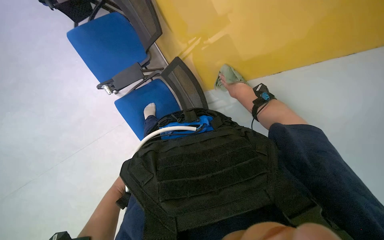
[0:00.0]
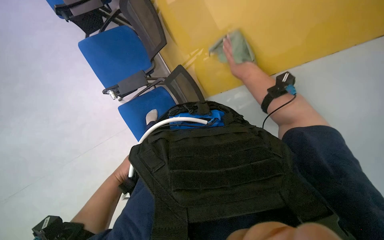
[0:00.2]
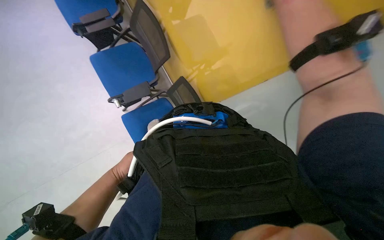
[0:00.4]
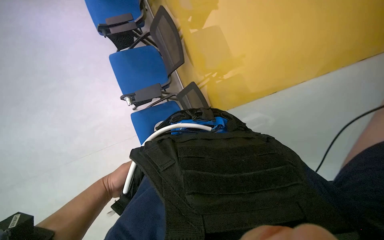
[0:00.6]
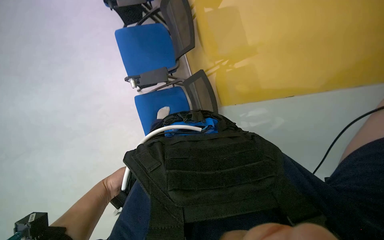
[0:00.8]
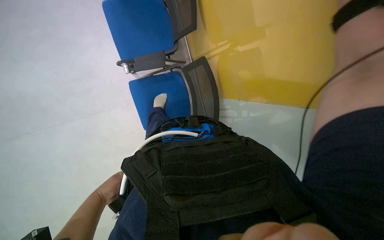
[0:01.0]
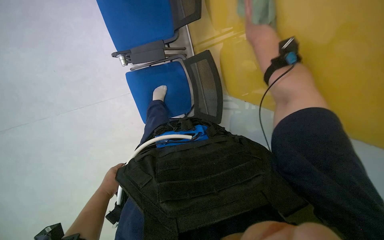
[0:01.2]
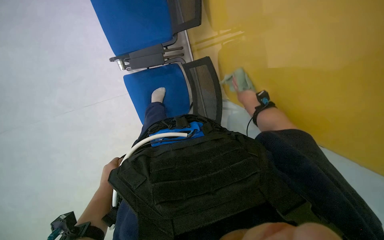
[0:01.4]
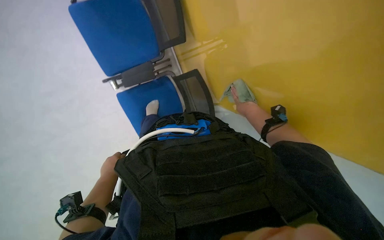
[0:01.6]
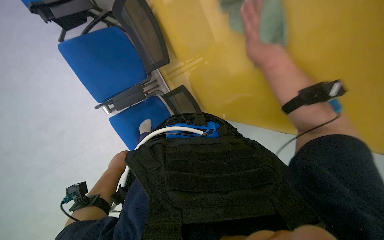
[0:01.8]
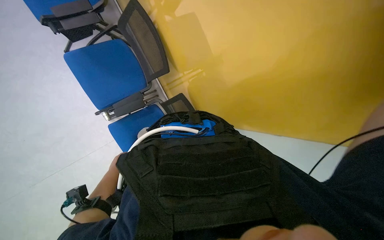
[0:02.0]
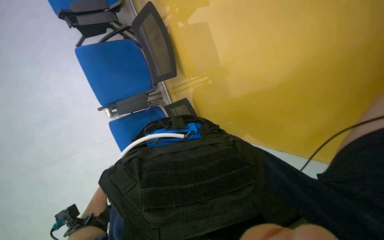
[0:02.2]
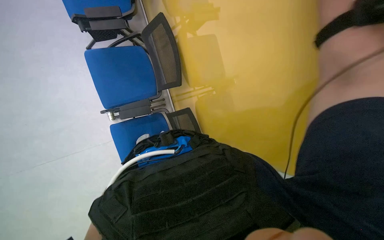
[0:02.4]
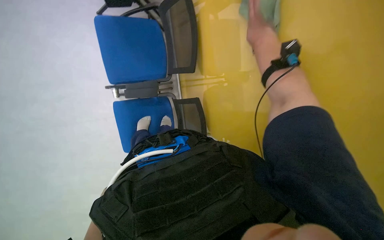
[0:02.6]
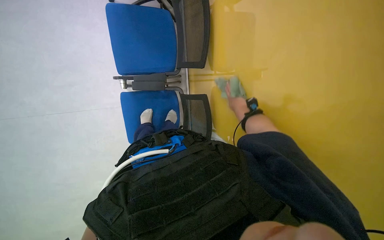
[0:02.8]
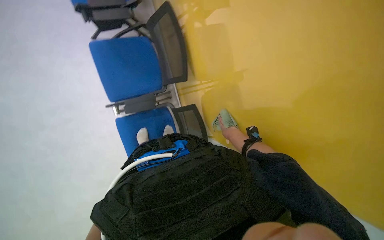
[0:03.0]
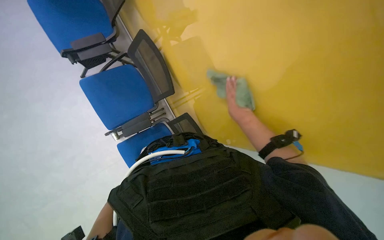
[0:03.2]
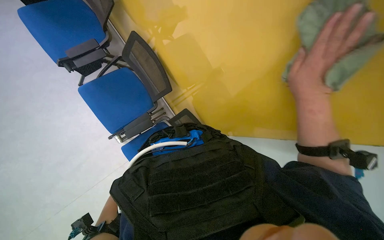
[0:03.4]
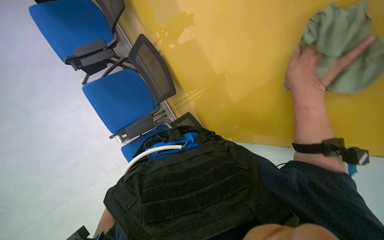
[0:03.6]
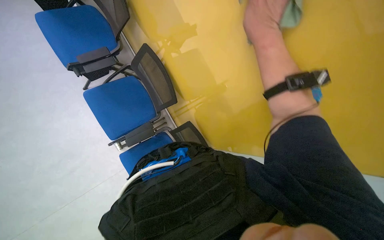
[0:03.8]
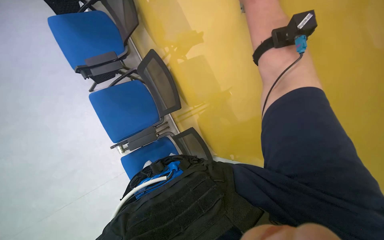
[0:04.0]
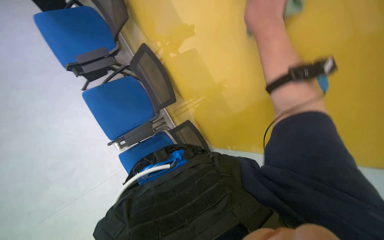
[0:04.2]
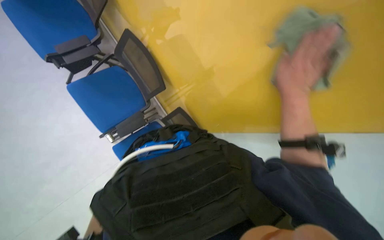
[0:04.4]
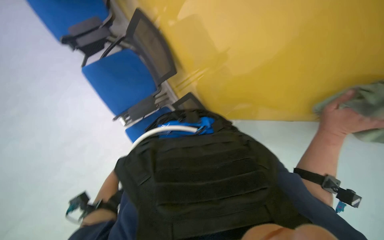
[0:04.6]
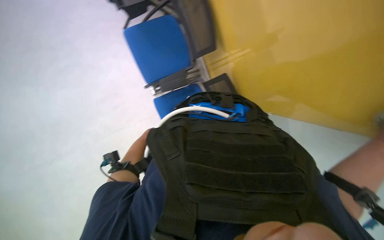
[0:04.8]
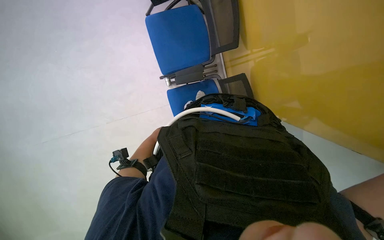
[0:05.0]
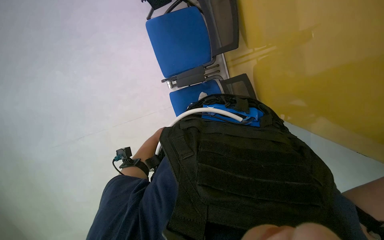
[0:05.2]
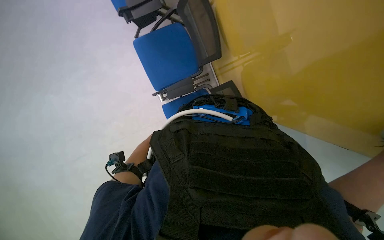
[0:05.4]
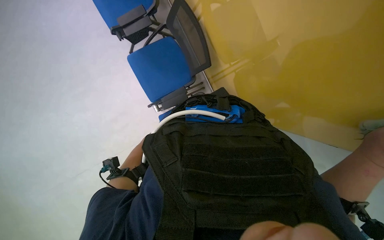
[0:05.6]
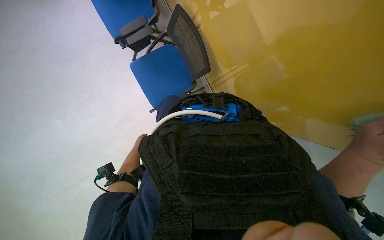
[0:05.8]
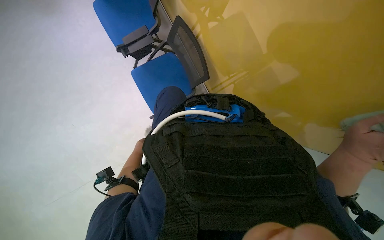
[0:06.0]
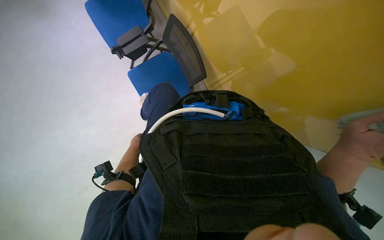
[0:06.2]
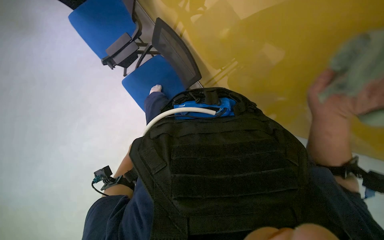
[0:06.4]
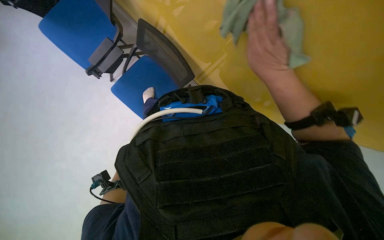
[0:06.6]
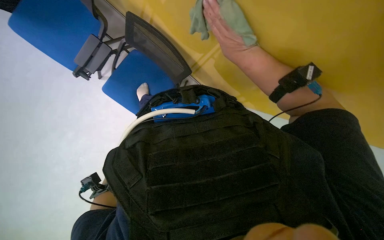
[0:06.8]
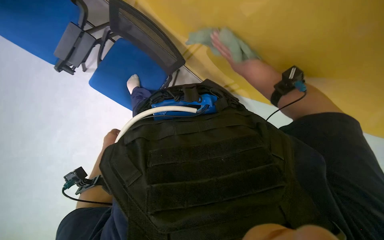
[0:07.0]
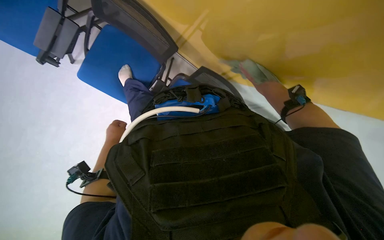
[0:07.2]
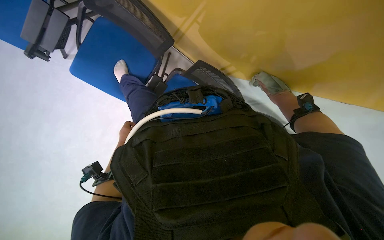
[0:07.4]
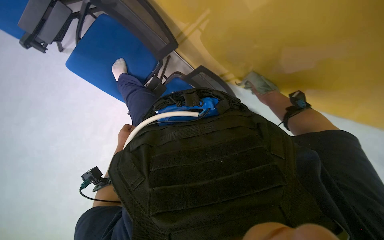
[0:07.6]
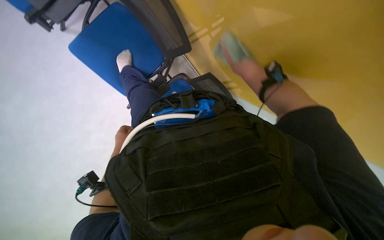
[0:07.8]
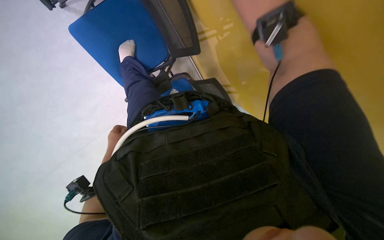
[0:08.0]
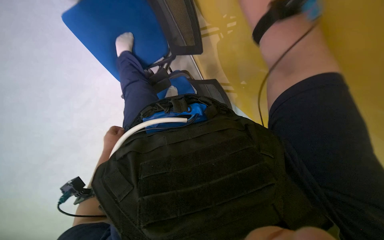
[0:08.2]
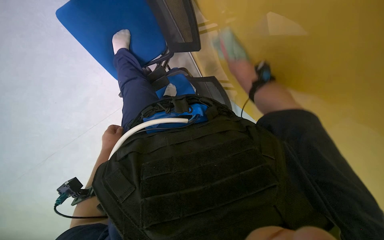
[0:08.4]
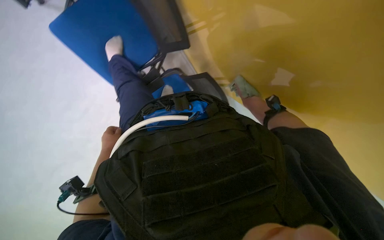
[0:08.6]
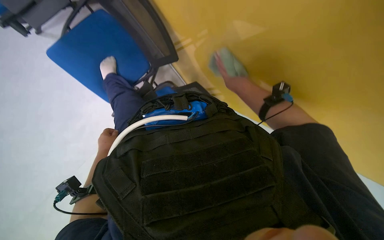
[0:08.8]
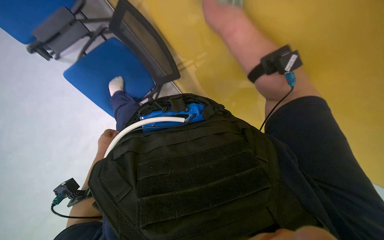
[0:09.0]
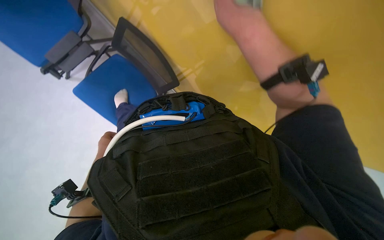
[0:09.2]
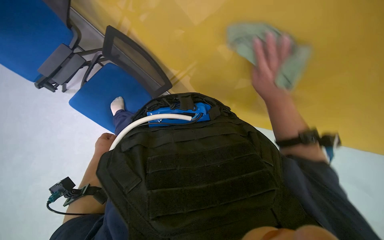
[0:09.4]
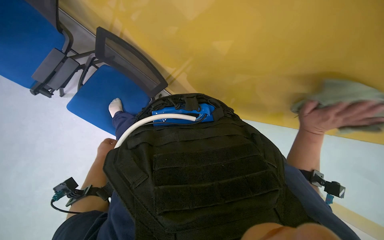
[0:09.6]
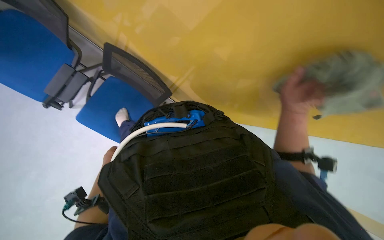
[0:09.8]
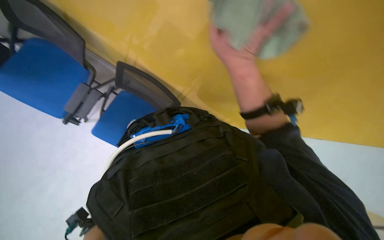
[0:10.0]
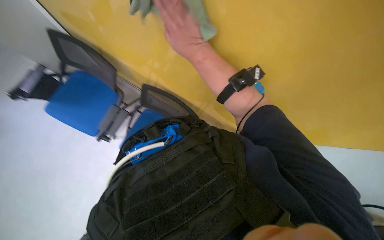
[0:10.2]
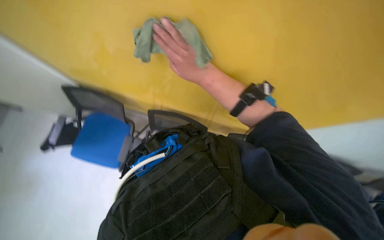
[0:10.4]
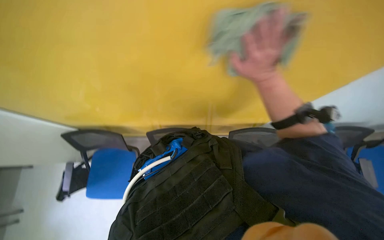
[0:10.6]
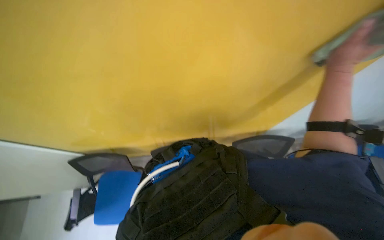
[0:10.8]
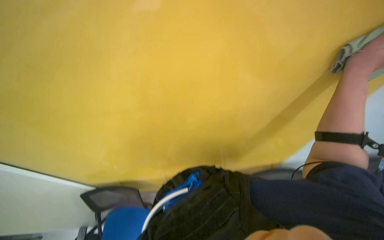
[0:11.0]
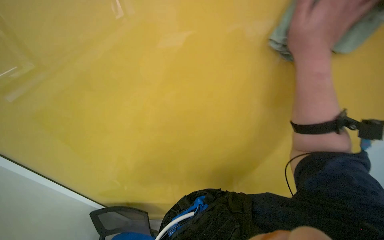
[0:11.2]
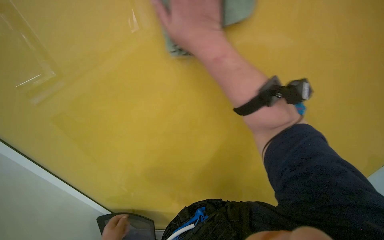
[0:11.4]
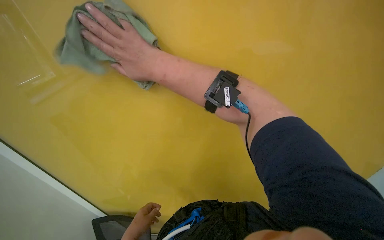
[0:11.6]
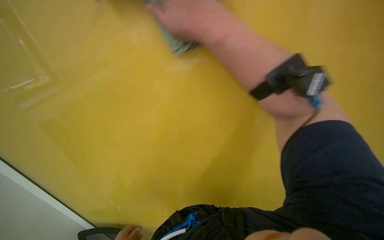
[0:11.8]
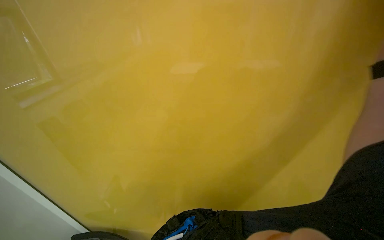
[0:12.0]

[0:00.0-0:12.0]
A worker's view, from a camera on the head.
Job: wiping surfaces.
The whole recording: Wiping yellow wall. The worker wipes the yellow wall with a cloth.
0:01.6 to 0:03.0: The right hand travels up the picture by approximately 25 cm, and reaches about 20 cm nearer to the camera, then returns.
0:03.0 to 0:04.4: The right hand shifts approximately 30 cm nearer to the camera and to the right.
0:04.4 to 0:06.0: The head rotates roughly 20 degrees to the left.
0:06.0 to 0:07.6: The head rotates about 15 degrees to the right.
0:07.6 to 0:09.0: The right hand swings nearer and farther, some 20 cm each way, with 2 reversals.
0:09.0 to 0:10.4: The right hand heads farther from the camera, covering some 10 cm, and travels to the right and back again, some 25 cm each way.
0:10.4 to 0:12.0: The view tilts about 35 degrees upward.

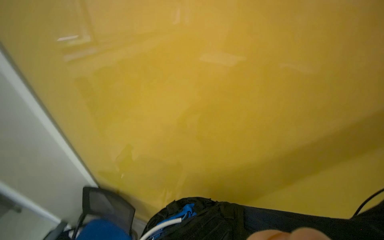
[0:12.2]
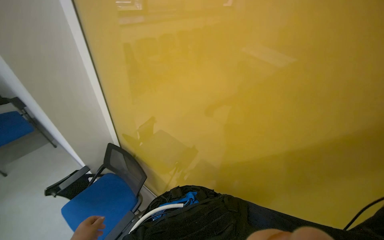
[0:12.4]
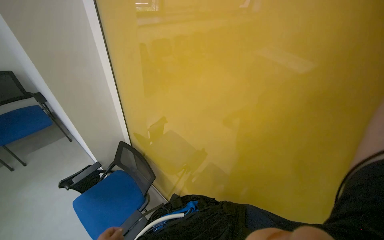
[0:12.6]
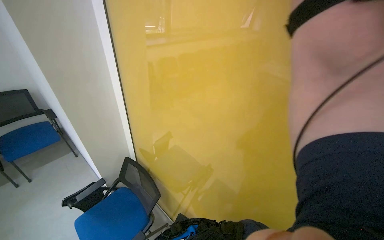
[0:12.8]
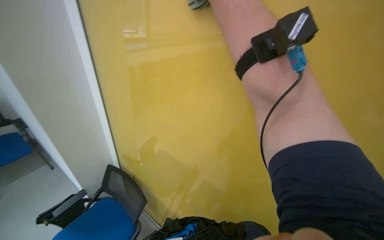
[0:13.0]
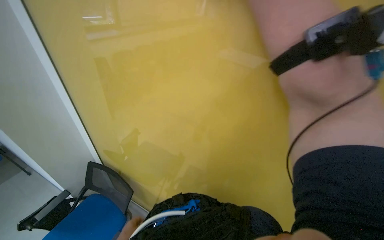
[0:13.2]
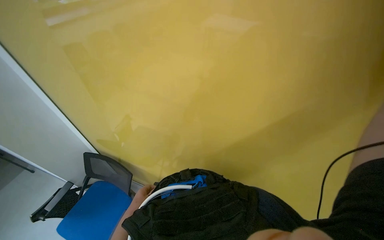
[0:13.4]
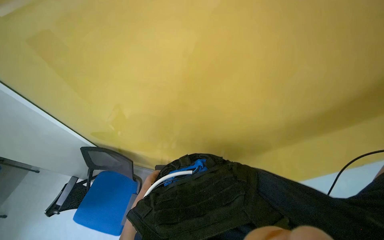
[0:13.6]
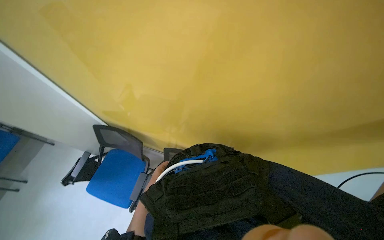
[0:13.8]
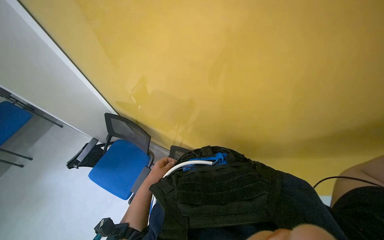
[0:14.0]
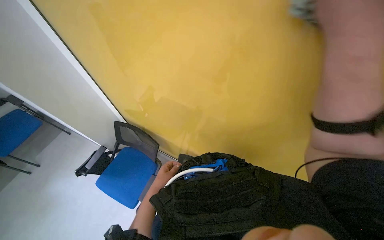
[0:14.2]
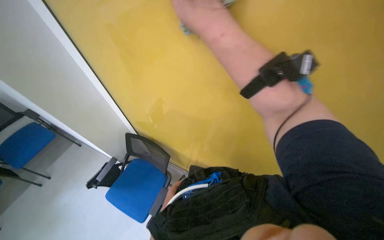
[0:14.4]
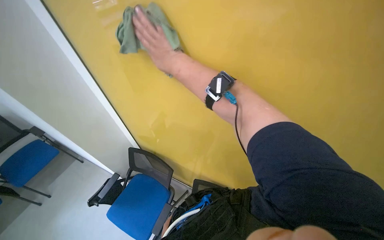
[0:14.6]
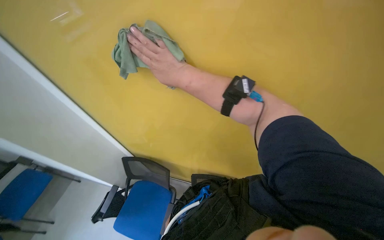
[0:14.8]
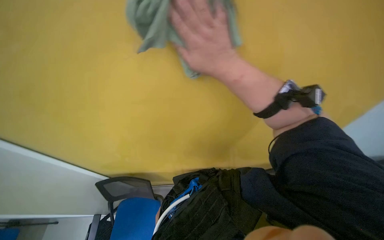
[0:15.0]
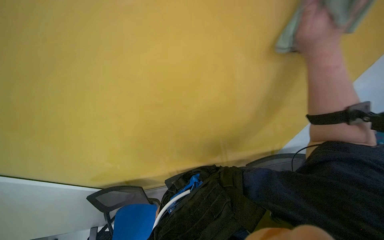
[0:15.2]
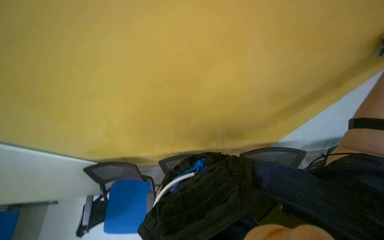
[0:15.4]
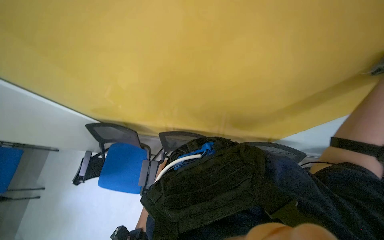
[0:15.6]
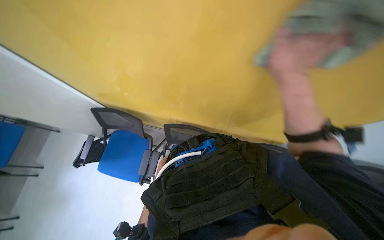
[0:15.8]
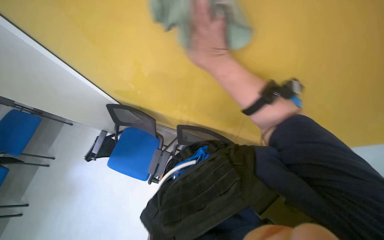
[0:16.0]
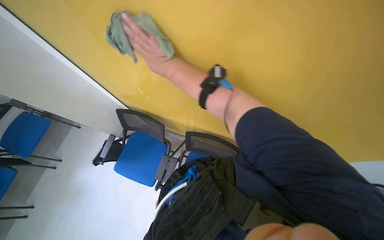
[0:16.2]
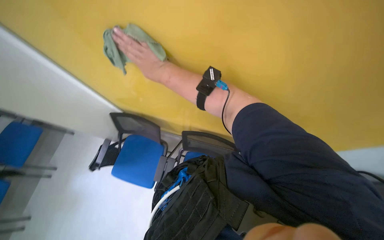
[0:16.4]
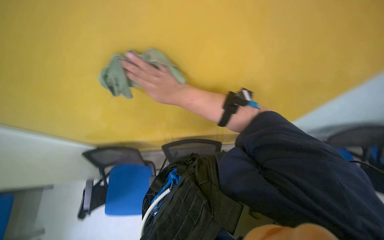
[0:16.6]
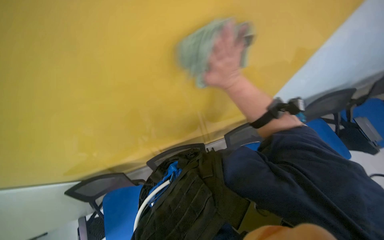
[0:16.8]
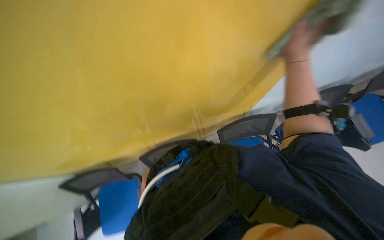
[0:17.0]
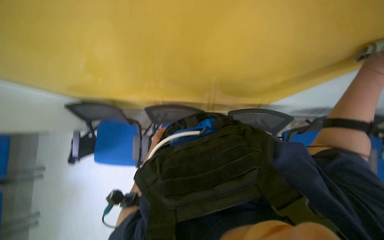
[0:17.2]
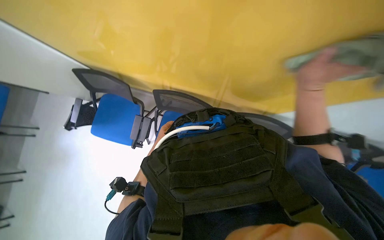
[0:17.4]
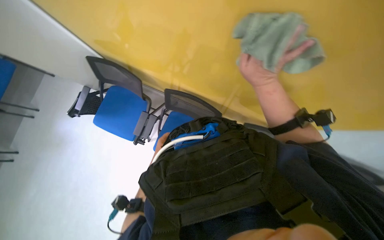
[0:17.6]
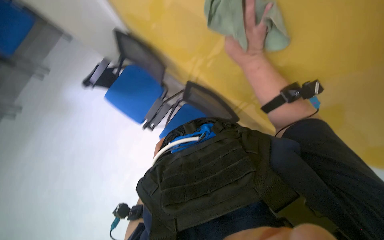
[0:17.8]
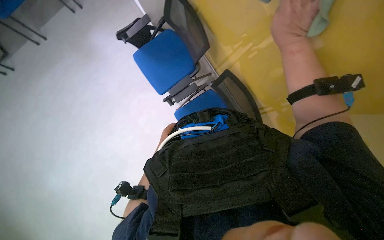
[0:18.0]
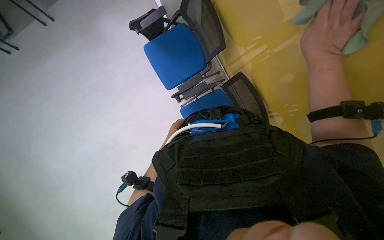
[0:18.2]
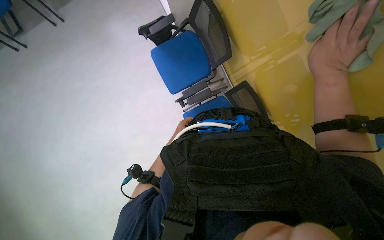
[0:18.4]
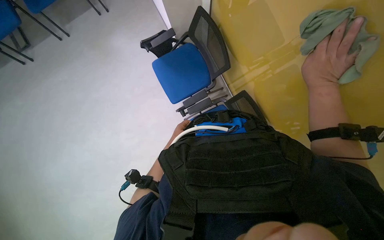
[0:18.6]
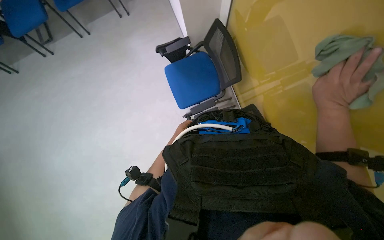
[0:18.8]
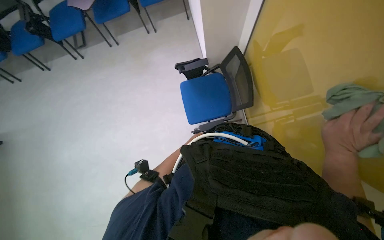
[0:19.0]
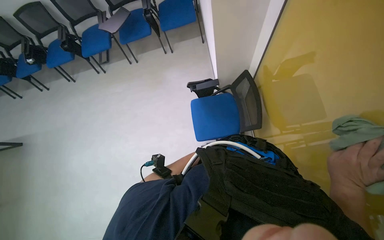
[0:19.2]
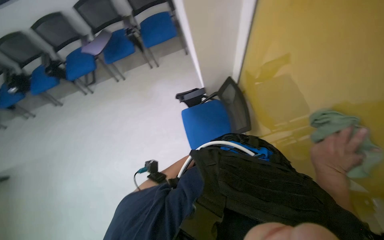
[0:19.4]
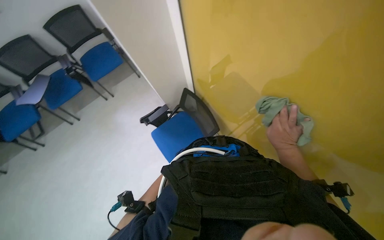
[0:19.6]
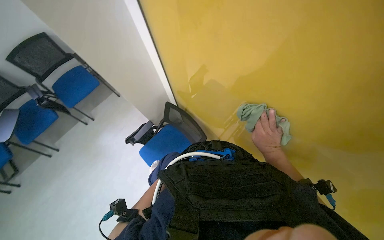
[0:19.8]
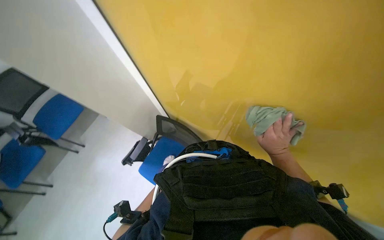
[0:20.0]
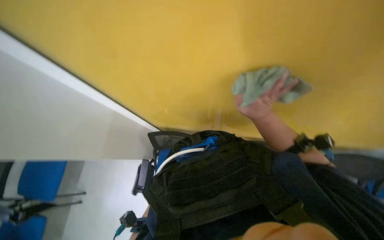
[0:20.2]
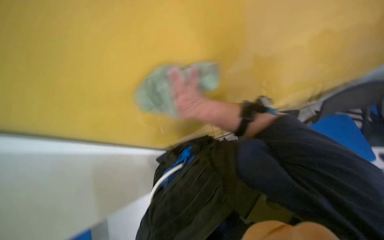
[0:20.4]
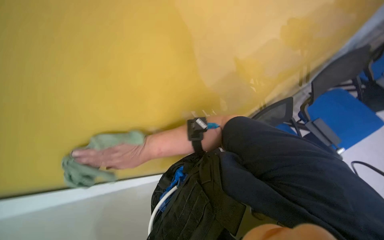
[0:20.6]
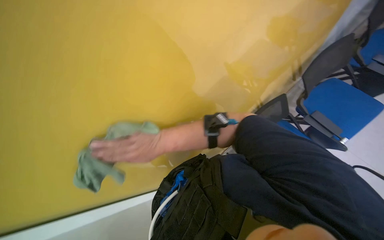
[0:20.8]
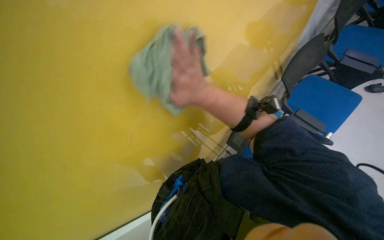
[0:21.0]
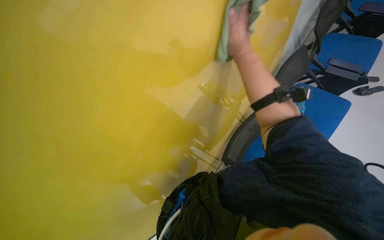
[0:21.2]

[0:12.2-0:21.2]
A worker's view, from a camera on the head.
Job: wiping surfaces.
The whole recording: Wiping yellow wall. The worker wipes the yellow wall with a cloth.
0:12.2 to 0:13.8: The wearer looks some 25 degrees further downward.
0:13.8 to 0:15.2: The view tilts some 15 degrees upward.
0:15.2 to 0:16.6: The right hand heads to the left, covering some 40 cm.
0:16.6 to 0:18.2: The camera pitches downward, by about 20 degrees. The scene turns some 45 degrees clockwise in the picture.
0:18.2 to 0:19.8: The view tilts roughly 30 degrees upward.
0:19.8 to 0:21.2: The scene rotates counterclockwise by about 65 degrees.
